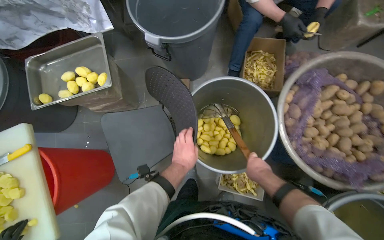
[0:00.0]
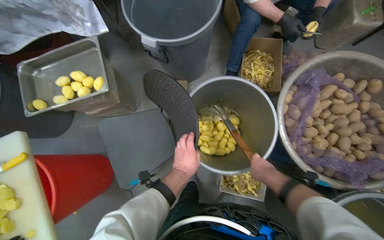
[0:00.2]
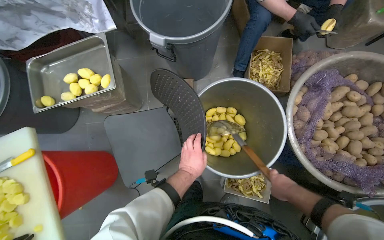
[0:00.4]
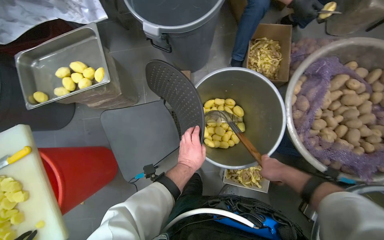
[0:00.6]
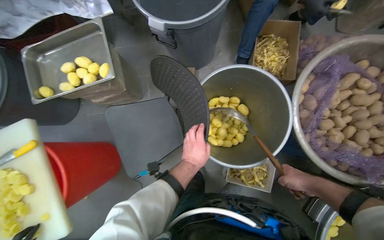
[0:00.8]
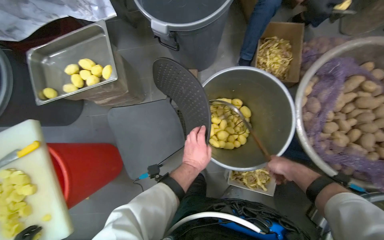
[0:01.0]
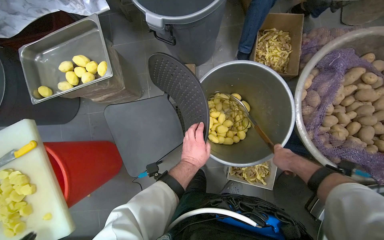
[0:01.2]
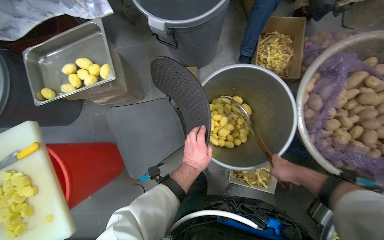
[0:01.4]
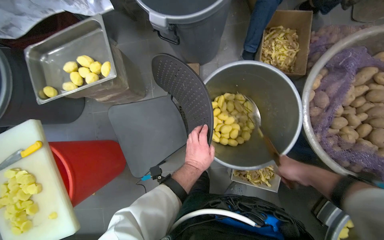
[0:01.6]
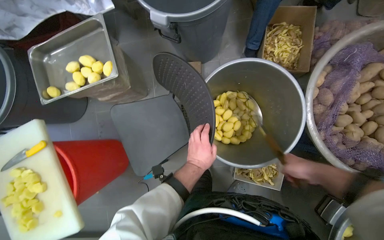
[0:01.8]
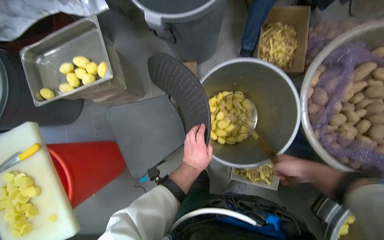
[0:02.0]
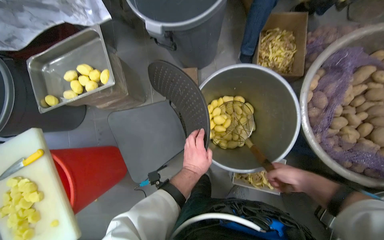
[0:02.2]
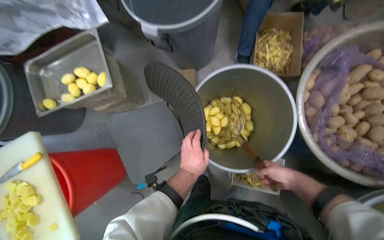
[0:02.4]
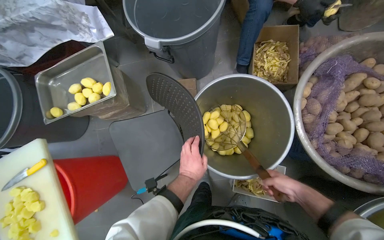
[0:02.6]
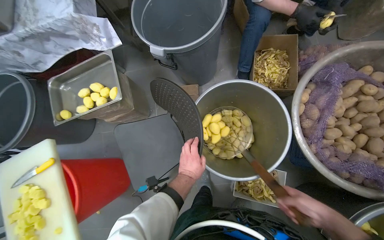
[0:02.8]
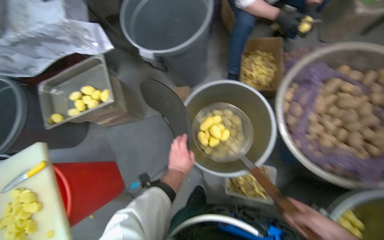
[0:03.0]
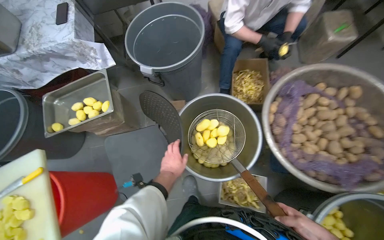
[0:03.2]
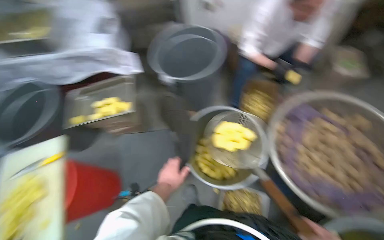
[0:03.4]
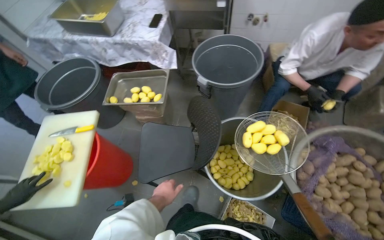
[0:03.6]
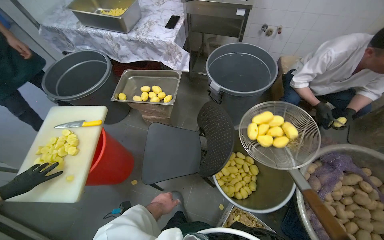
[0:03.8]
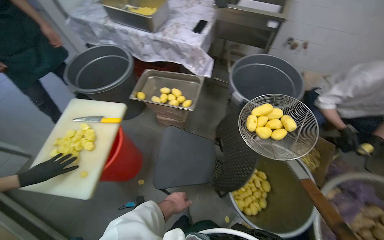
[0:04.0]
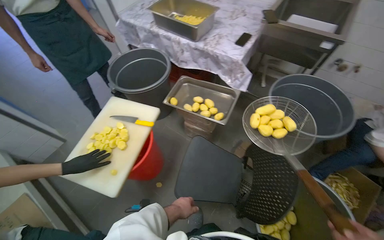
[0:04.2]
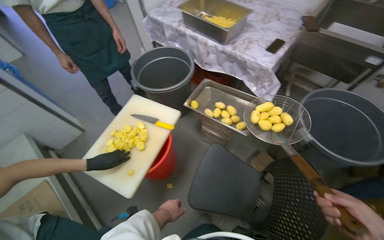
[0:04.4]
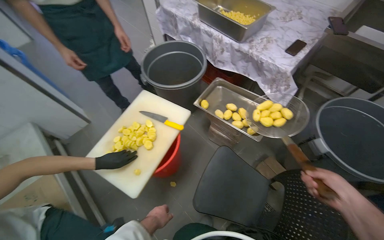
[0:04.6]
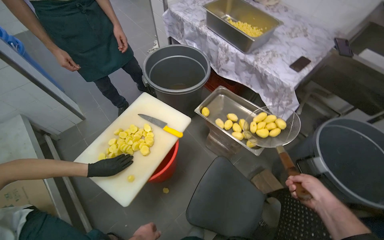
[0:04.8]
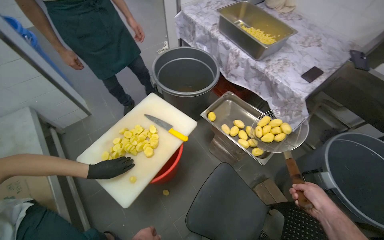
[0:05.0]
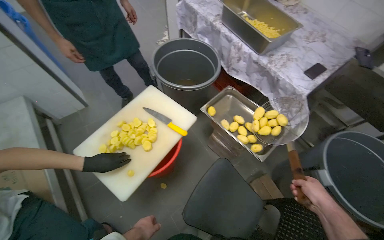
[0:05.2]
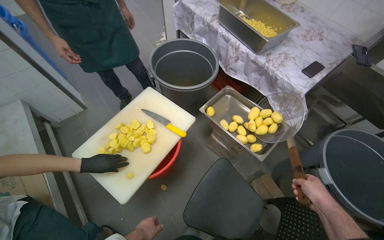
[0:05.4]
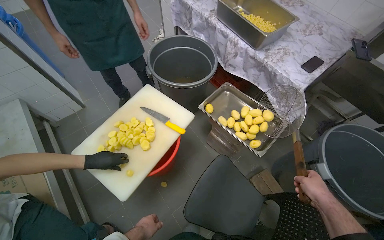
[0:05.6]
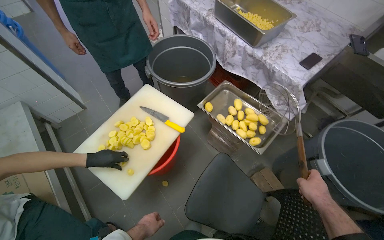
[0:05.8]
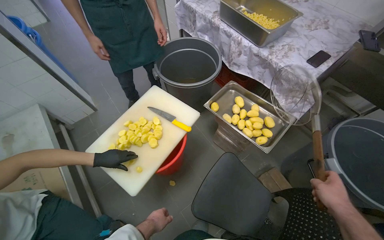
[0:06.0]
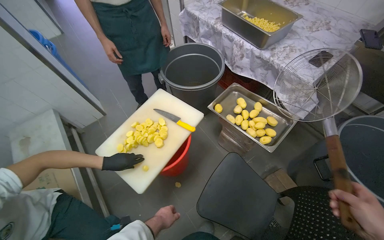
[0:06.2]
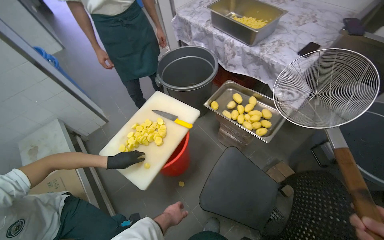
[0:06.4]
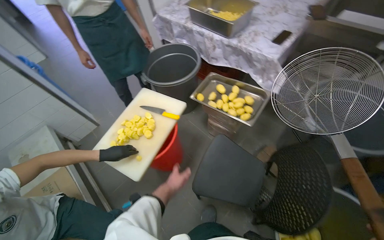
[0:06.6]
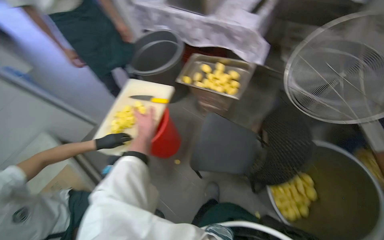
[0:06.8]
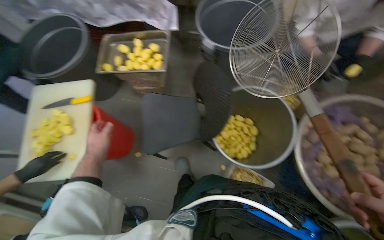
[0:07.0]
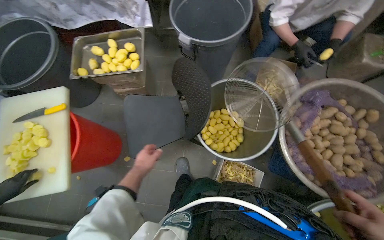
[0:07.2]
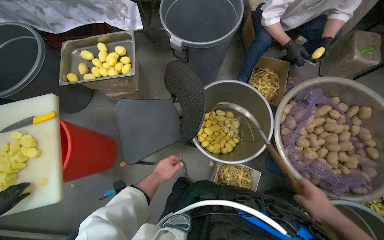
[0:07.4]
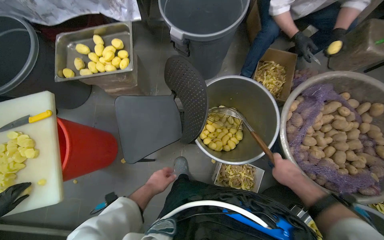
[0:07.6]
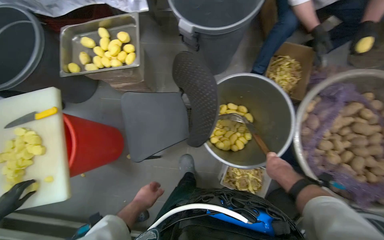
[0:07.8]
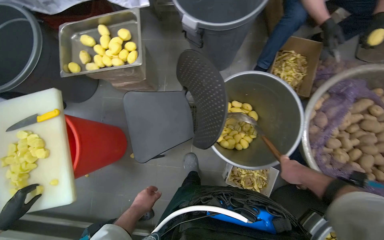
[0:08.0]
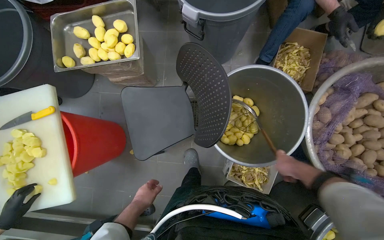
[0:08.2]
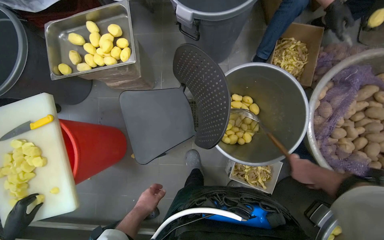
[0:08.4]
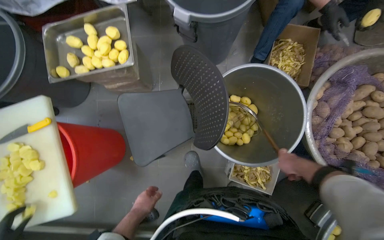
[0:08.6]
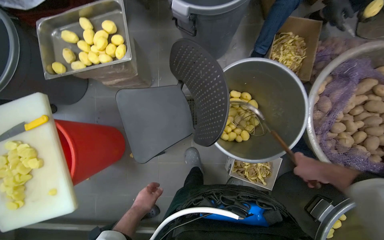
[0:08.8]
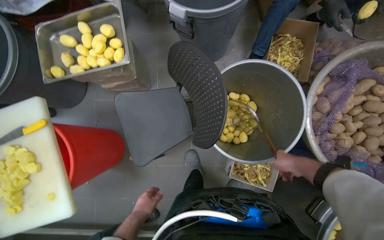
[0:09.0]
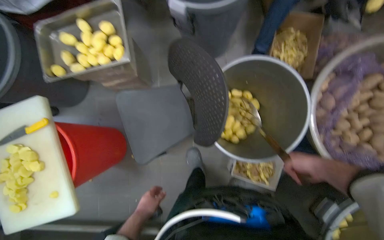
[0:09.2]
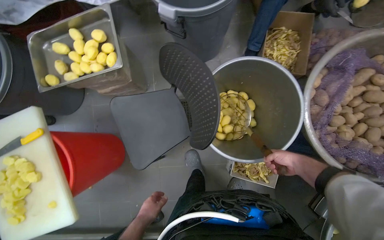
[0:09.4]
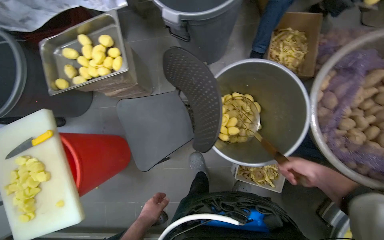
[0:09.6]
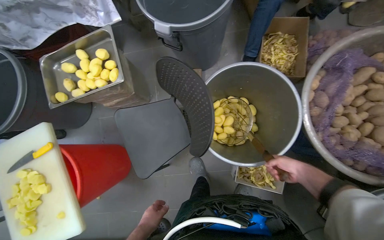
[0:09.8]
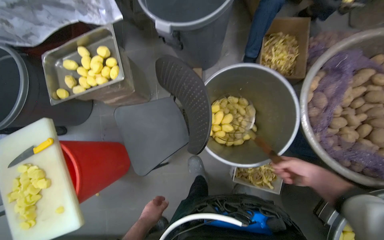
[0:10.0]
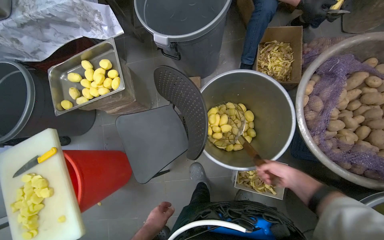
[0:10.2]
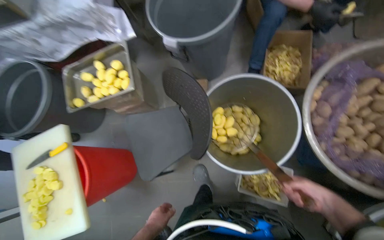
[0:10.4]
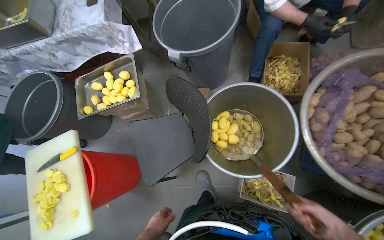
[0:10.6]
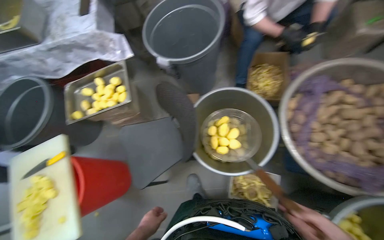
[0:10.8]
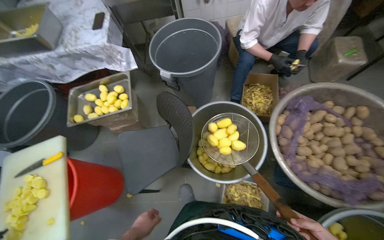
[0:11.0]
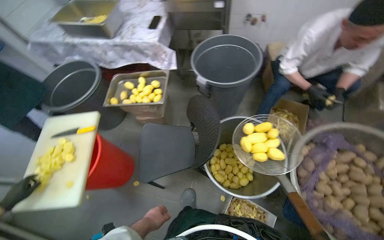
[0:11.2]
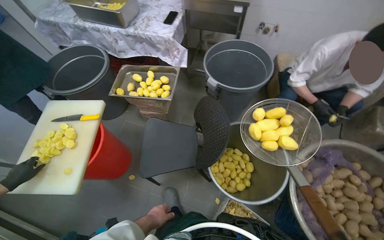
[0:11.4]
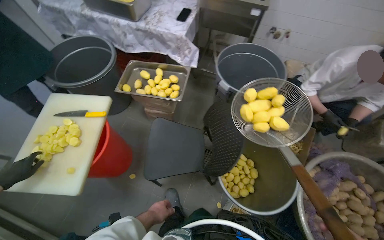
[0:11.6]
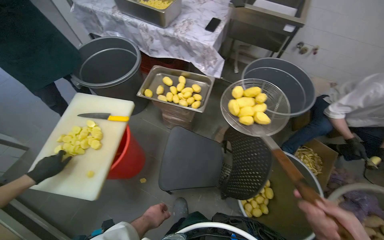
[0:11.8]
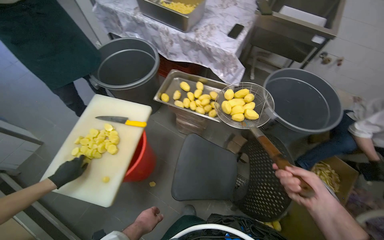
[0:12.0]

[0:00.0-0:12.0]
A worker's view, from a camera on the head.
Job: preparing food.
The whole recording: Scooping peeled potatoes into bucket. The worker uses a large strainer to scoop peeled potatoes from one bucket to another.
0:03.0 to 0:04.4: The wearer moves roughly 50 cm. The head turns to the left by approximately 50 degrees. The view tilts approximately 15 degrees upward.
0:06.0 to 0:07.6: The scene rotates counterclockwise by roughly 25 degrees. The left hand moves up the picture, some 20 cm.
0:09.0 to 0:10.4: The right hand is displaced down the picture by roughly 10 cm.
0:10.4 to 0:12.0: The wearer moves to the left, roughly 50 cm. The wearer looks about 15 degrees further upward. The scene rotates clockwise by about 40 degrees.

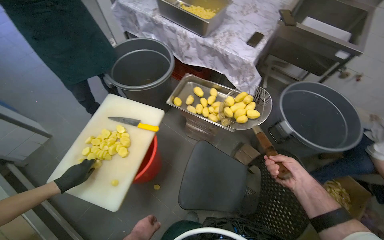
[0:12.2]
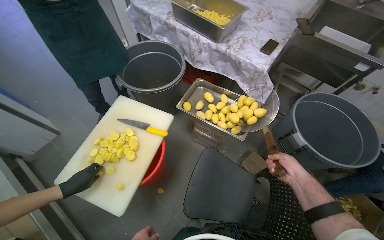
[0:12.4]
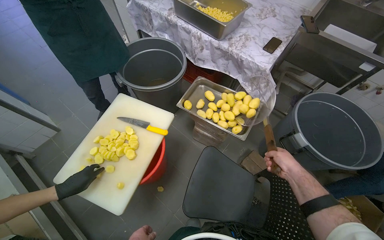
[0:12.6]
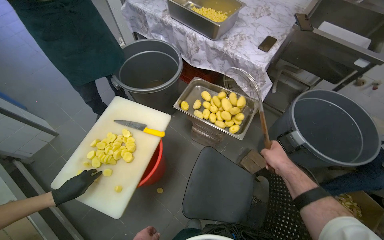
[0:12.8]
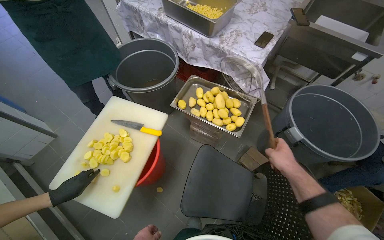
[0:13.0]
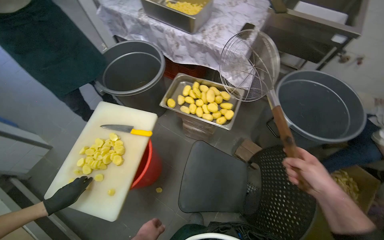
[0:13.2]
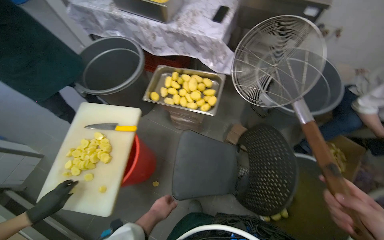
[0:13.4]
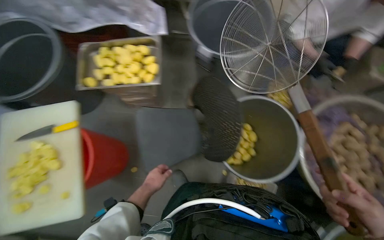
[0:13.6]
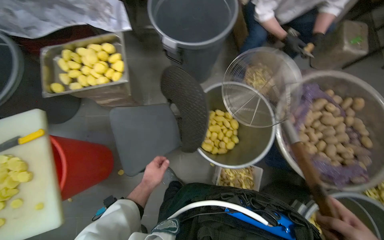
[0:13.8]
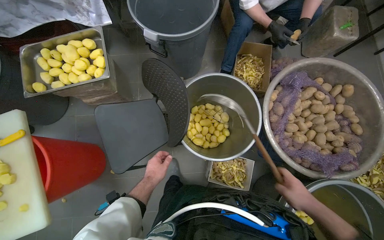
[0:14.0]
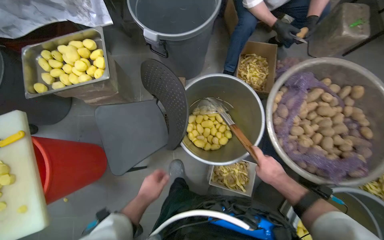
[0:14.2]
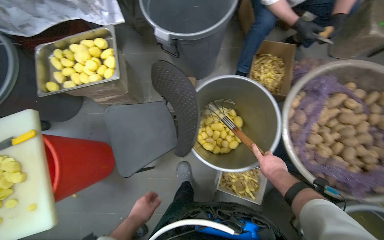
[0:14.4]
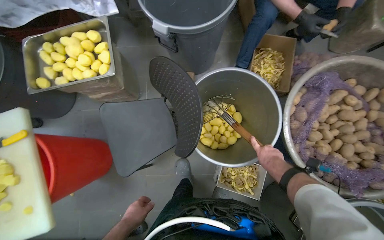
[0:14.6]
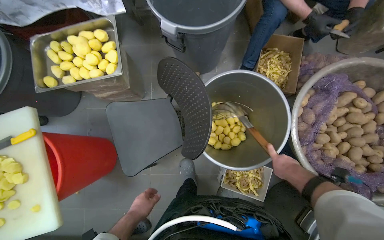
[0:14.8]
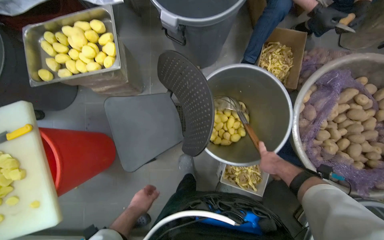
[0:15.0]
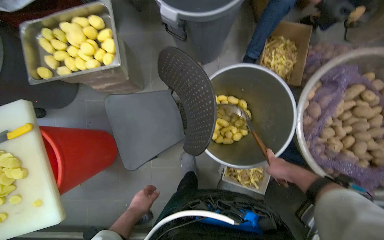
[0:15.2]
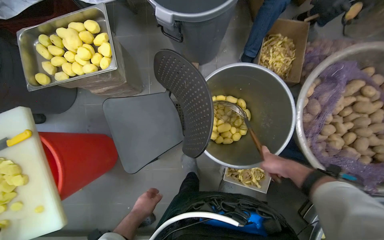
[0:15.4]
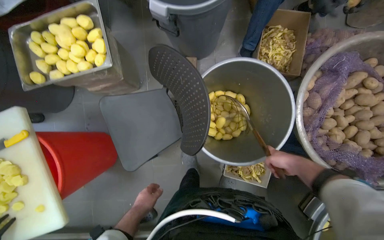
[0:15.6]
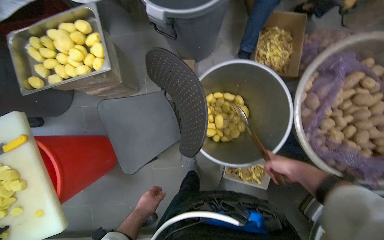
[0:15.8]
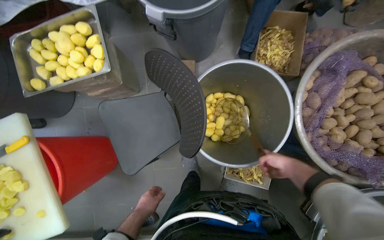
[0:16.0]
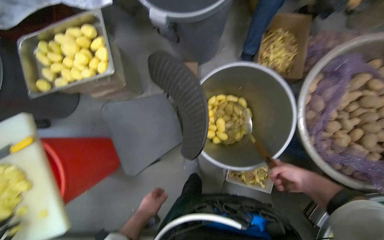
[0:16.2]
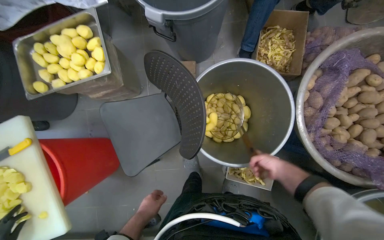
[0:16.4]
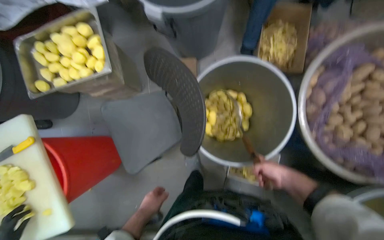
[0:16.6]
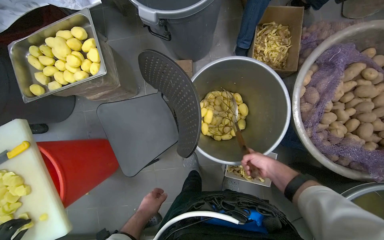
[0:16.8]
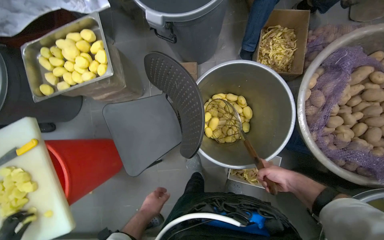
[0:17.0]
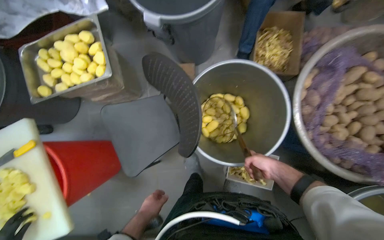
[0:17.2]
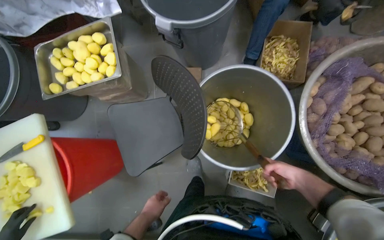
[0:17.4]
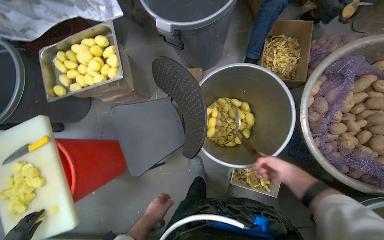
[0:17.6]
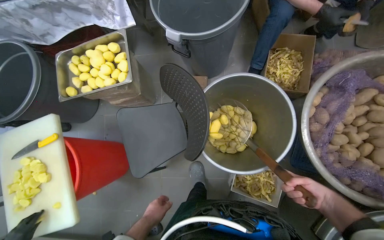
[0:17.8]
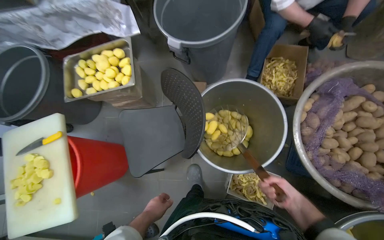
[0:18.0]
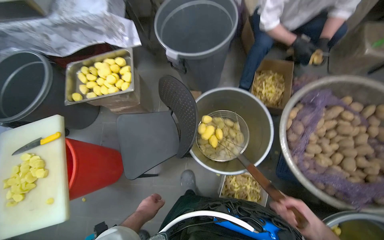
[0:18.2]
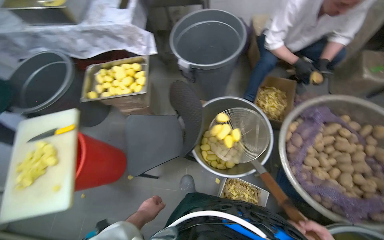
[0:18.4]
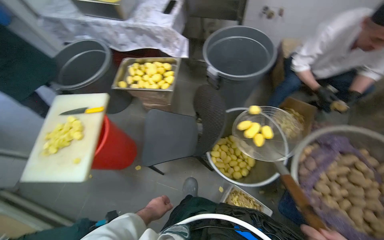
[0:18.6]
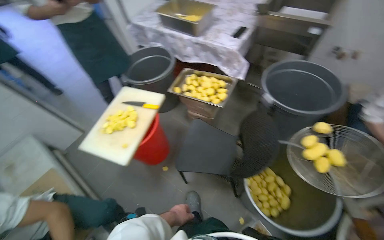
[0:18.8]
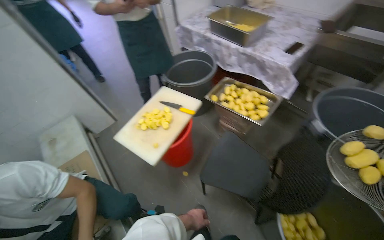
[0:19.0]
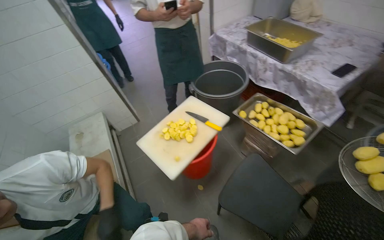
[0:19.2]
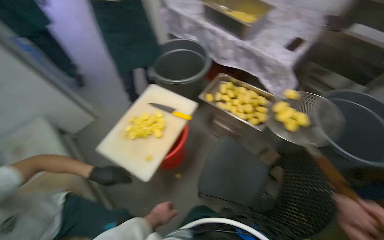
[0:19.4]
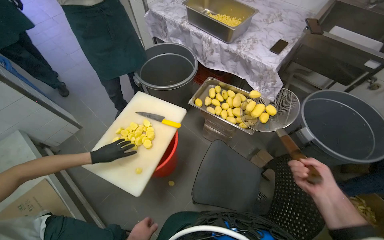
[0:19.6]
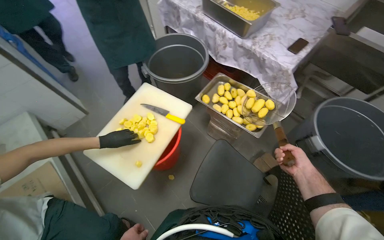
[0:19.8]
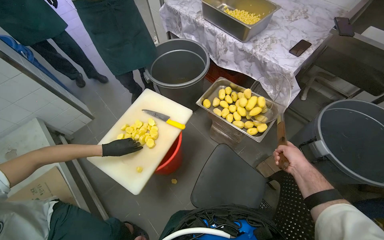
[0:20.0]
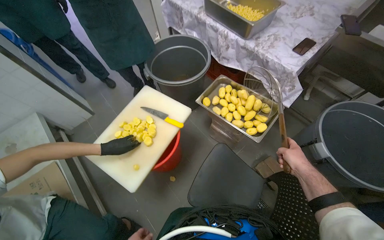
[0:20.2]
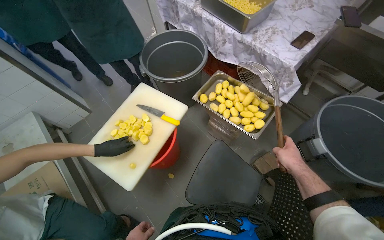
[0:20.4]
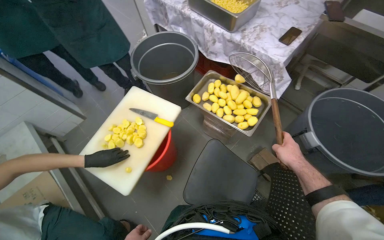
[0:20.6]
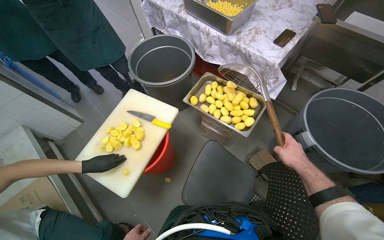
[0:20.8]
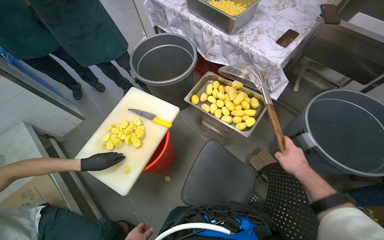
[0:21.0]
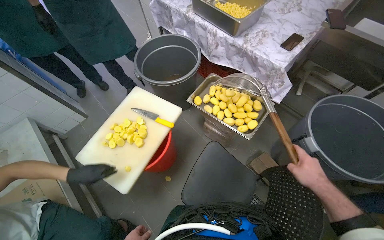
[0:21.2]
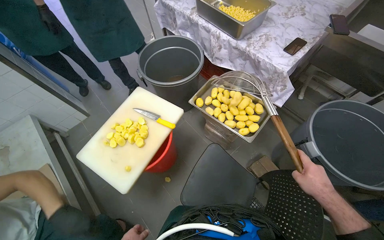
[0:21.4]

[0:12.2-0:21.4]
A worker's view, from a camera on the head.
Job: preparing food.
The whole recording: Scooping peeled potatoes into bucket. The worker uses a large strainer to scoop peeled potatoes from one bucket to another.
0:12.2 to 0:13.8: The view tilts some 15 degrees downward. The scene rotates counterclockwise by some 25 degrees.
0:15.2 to 0:16.8: The hands are busy where they are.
0:16.8 to 0:18.4: The view tilts approximately 15 degrees upward.
0:18.4 to 0:19.8: The camera is carried some 50 cm. The wearer's head swings about 40 degrees to the left.